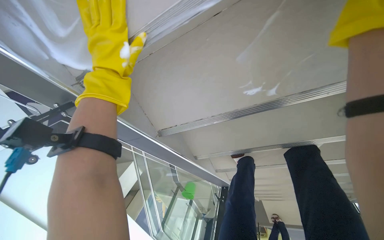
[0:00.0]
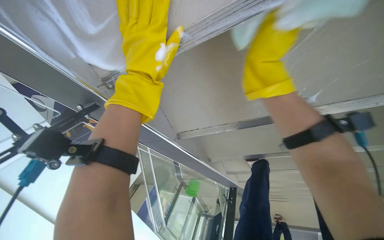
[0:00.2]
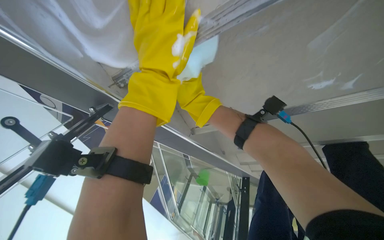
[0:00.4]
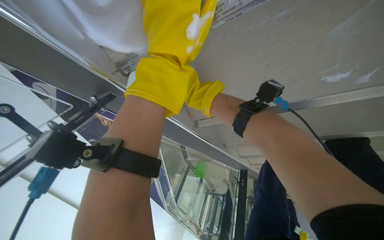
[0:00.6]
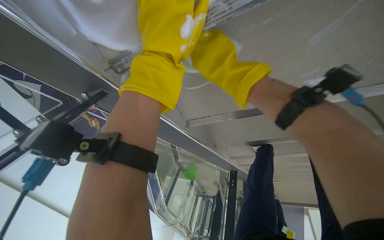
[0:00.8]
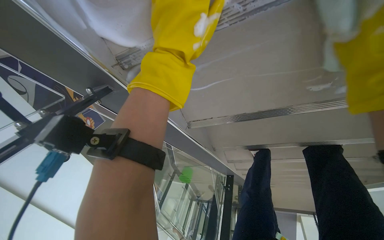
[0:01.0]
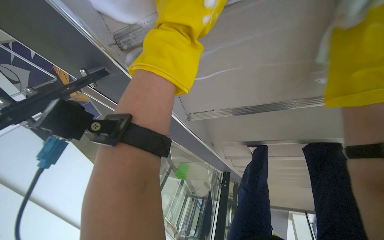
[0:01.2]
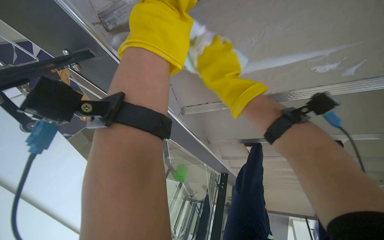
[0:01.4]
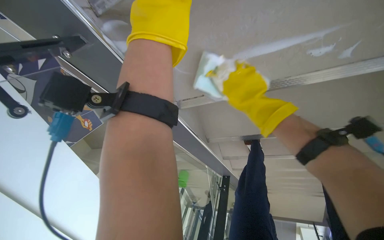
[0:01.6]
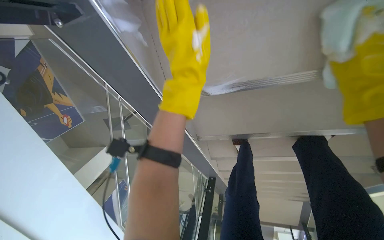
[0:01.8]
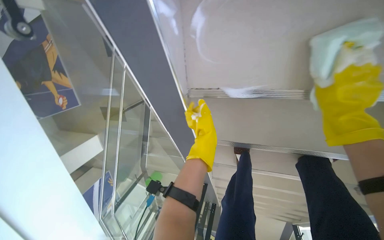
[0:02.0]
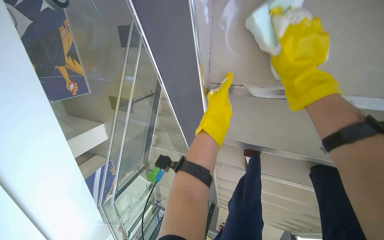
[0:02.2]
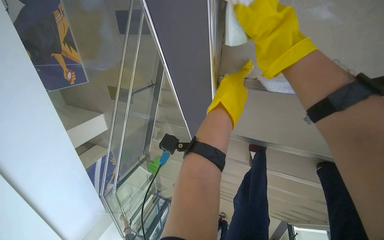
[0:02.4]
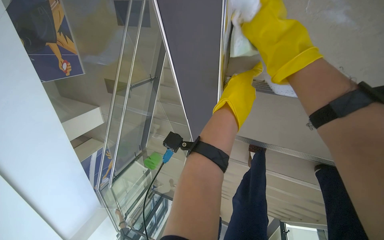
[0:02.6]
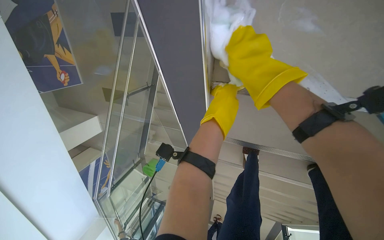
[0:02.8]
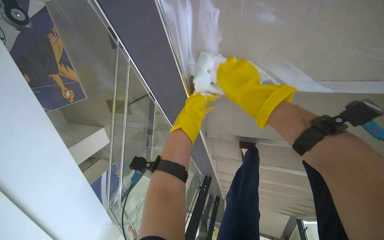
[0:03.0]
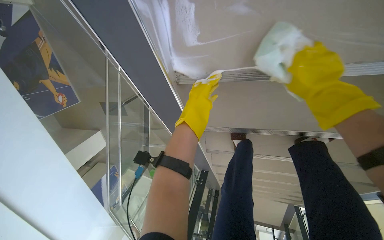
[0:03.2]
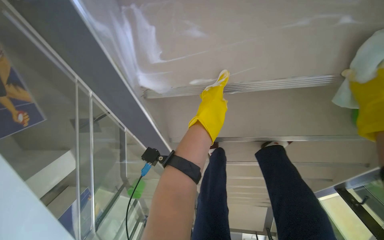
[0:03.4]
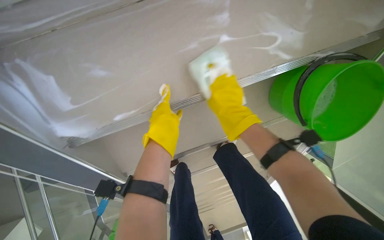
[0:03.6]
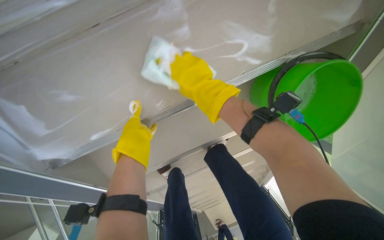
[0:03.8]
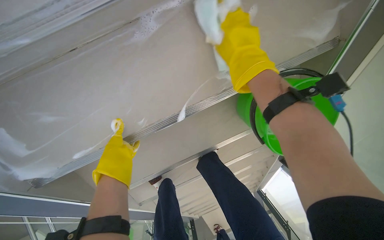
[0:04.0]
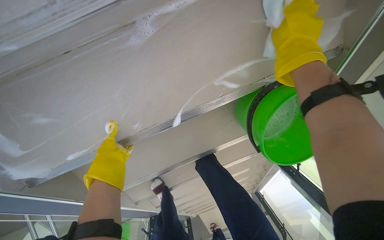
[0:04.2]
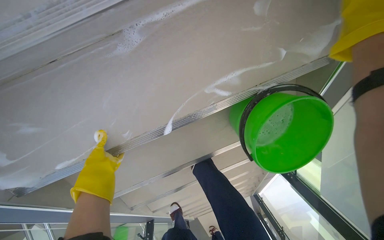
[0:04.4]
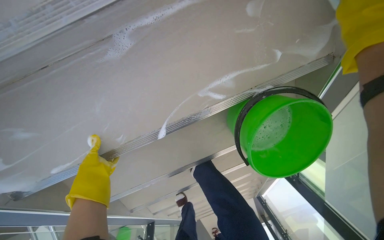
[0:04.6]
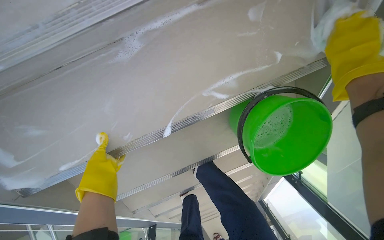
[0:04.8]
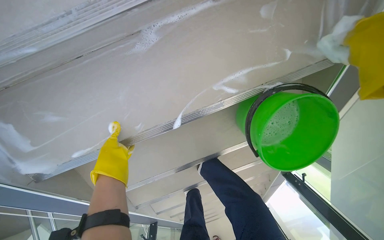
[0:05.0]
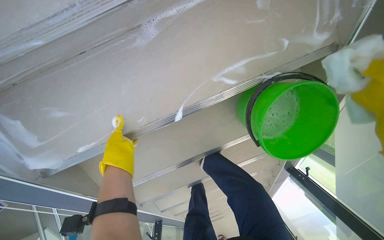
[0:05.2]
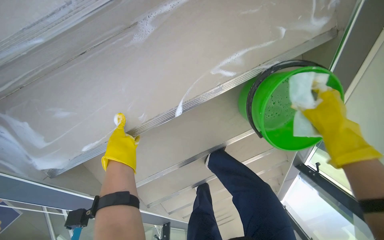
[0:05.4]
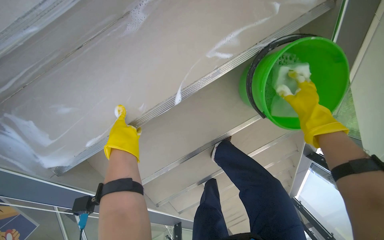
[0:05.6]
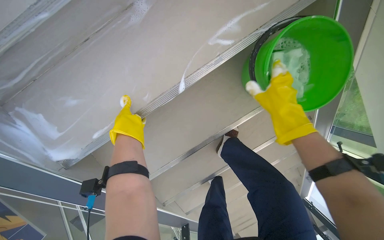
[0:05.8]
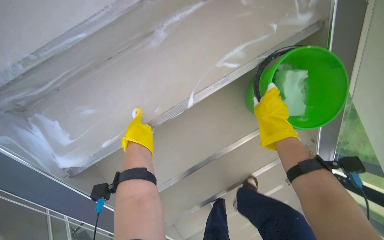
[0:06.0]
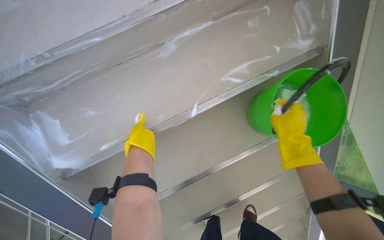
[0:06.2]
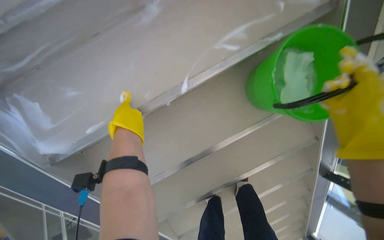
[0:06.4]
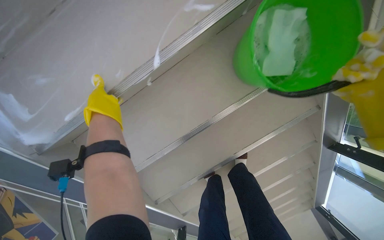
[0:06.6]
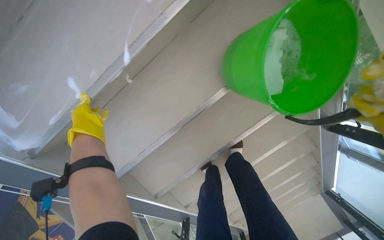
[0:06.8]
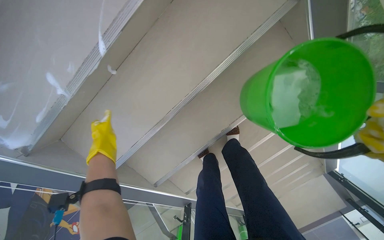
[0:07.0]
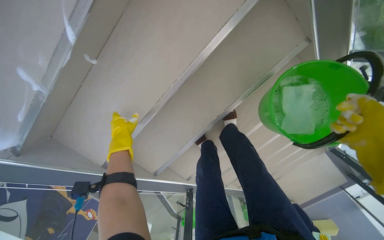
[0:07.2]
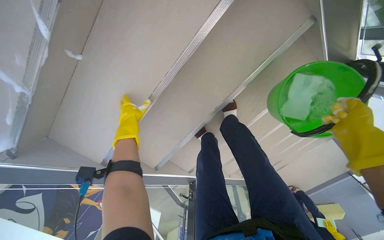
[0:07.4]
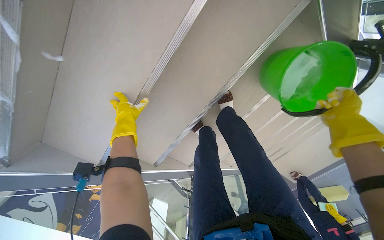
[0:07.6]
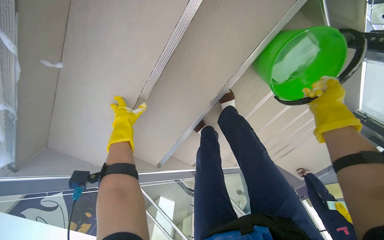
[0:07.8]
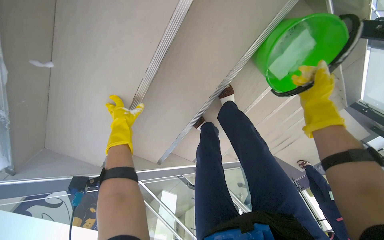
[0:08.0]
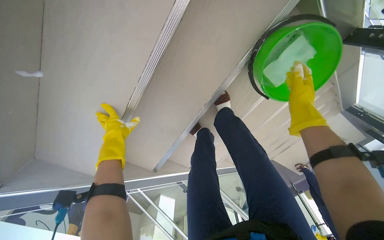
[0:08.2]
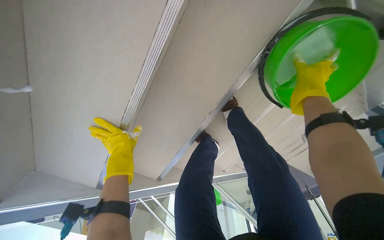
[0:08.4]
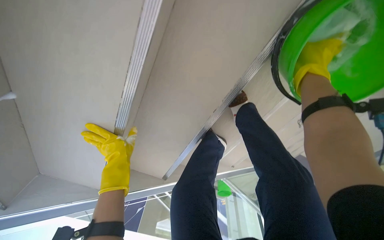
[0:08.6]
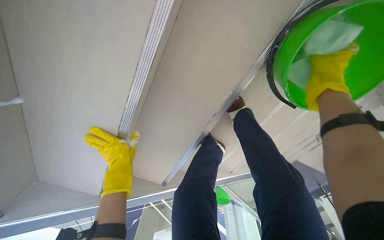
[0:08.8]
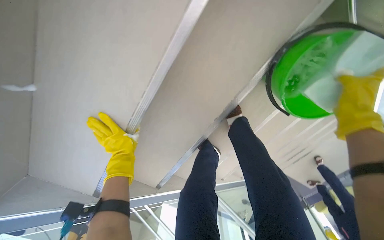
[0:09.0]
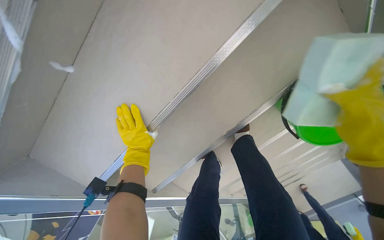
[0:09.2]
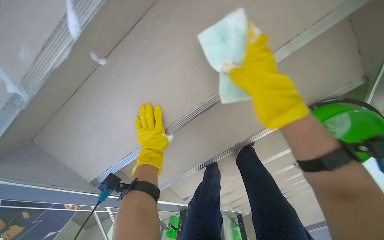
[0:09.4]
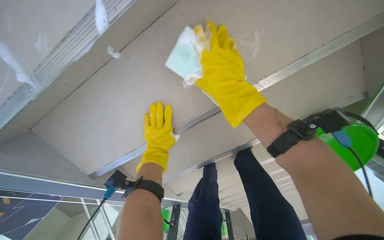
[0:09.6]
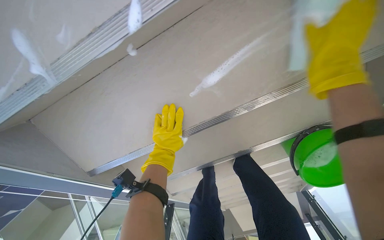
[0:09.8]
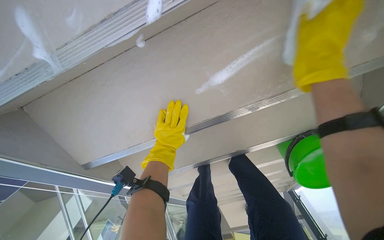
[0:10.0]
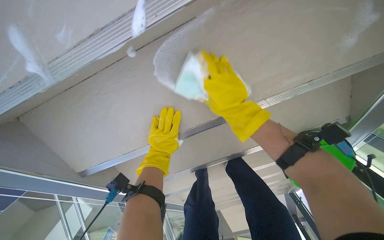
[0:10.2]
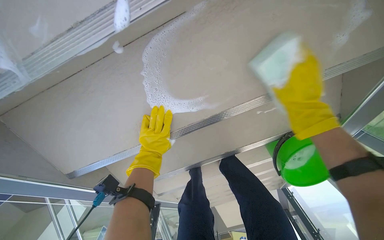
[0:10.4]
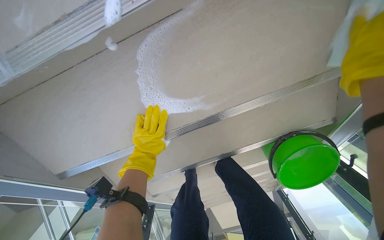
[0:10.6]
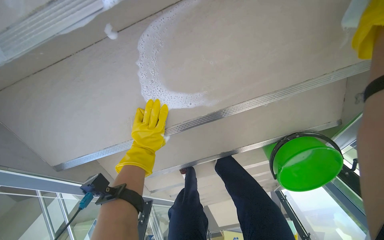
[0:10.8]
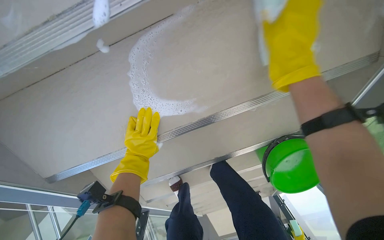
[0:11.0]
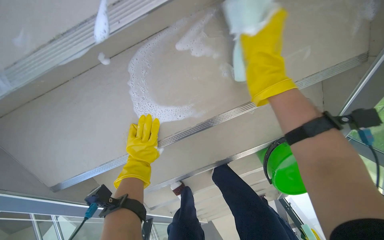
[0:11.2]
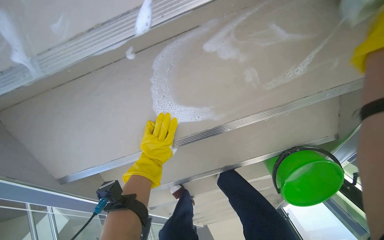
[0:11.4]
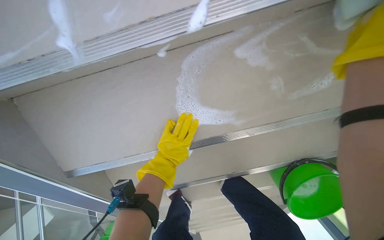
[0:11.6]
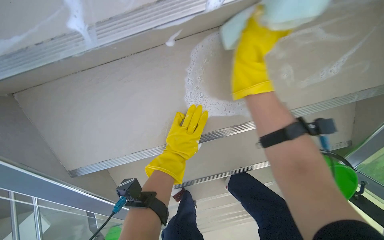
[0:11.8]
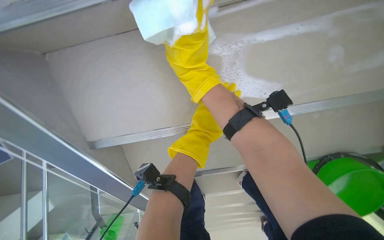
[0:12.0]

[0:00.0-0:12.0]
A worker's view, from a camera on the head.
Job: wiping surfaces.
The whole recording: Cleaning underside of stairs. The worker cleans the underside of the stairs with a sponge and soapy water.
1.6 to 3.0 s: The left hand travels farther from the camera and down the picture by about 35 cm, while the right hand moves approximately 20 cm to the right and comes back.
3.0 to 4.4 s: The wearer looks approximately 30 degrees further to the right.
4.4 to 6.0 s: The camera pitches upward, by approximately 15 degrees. The left hand goes some 15 cm nearer to the camera.
6.0 to 7.6 s: The camera travels some 40 cm. The view tips downward by about 30 degrees.
7.6 to 9.0 s: The right hand travels farther from the camera and back again, some 15 cm each way.
9.0 to 10.4 s: The view swings some 15 degrees to the right. Everything in view rotates about 30 degrees clockwise.
10.4 to 12.0 s: The left hand travels farther from the camera by approximately 15 cm.

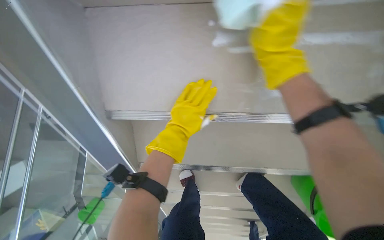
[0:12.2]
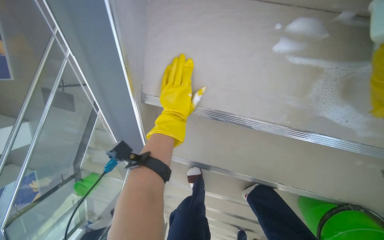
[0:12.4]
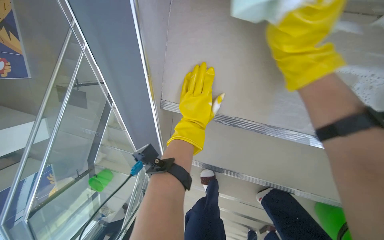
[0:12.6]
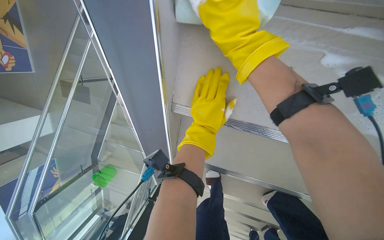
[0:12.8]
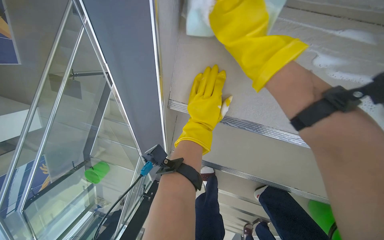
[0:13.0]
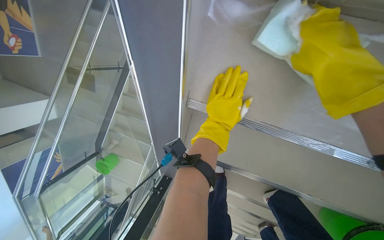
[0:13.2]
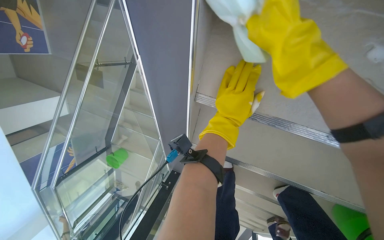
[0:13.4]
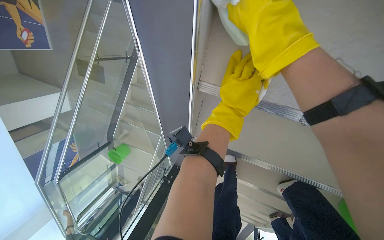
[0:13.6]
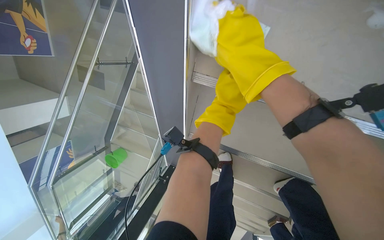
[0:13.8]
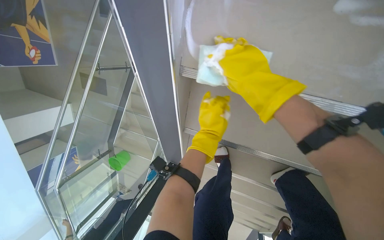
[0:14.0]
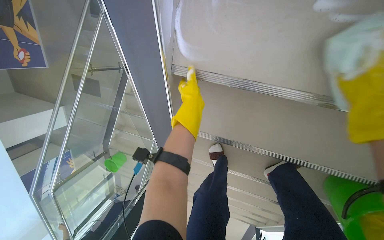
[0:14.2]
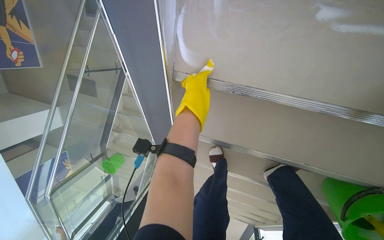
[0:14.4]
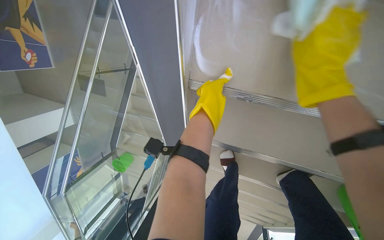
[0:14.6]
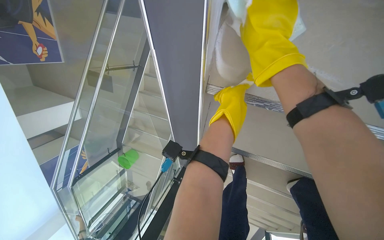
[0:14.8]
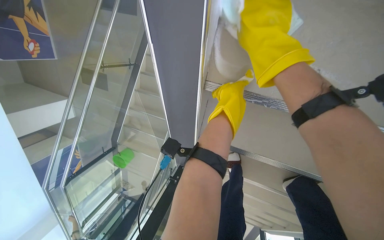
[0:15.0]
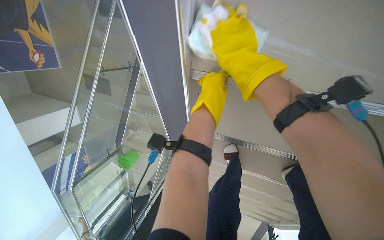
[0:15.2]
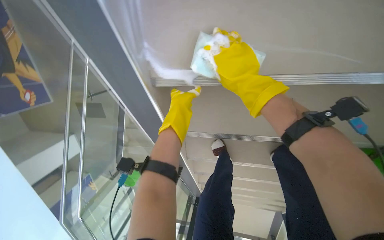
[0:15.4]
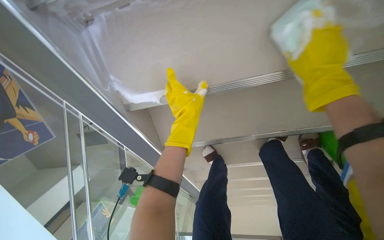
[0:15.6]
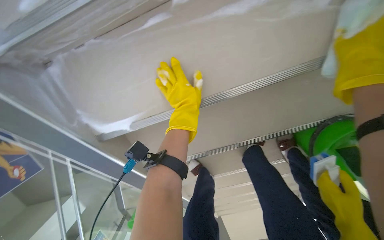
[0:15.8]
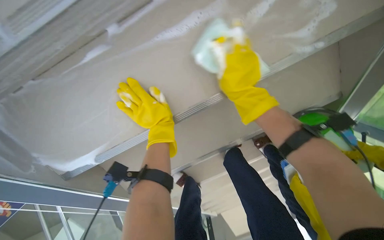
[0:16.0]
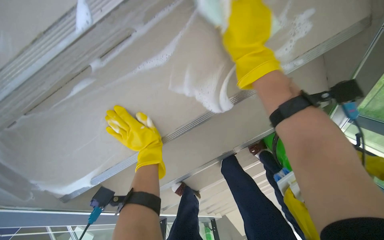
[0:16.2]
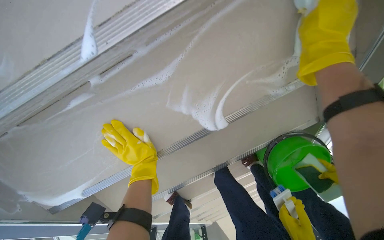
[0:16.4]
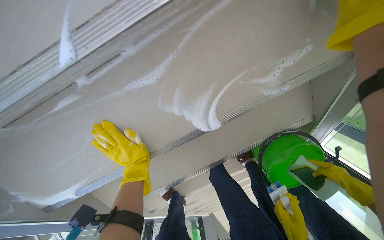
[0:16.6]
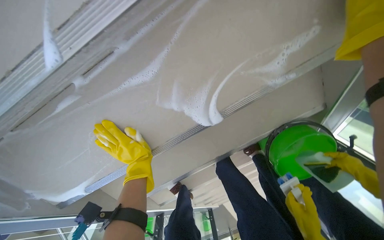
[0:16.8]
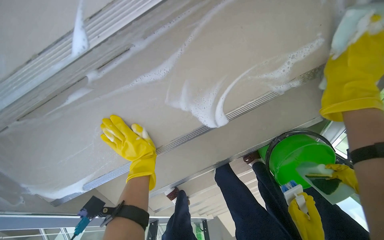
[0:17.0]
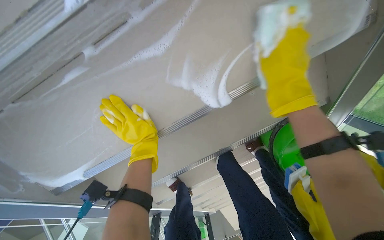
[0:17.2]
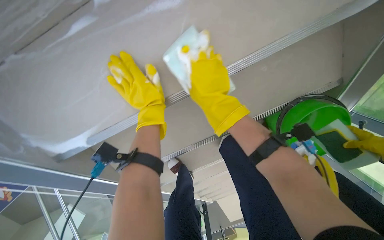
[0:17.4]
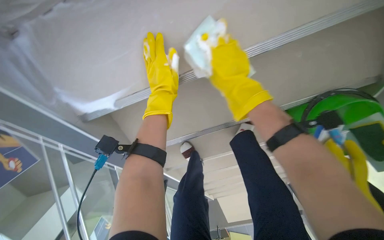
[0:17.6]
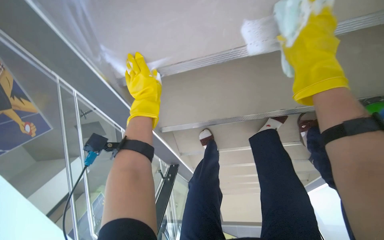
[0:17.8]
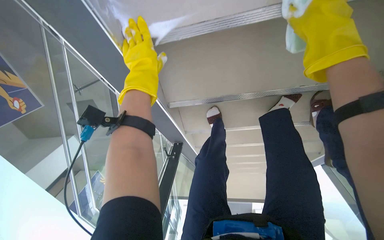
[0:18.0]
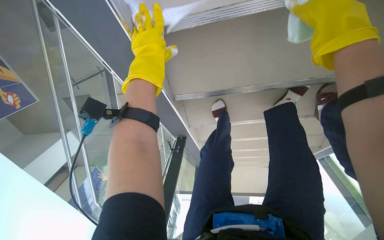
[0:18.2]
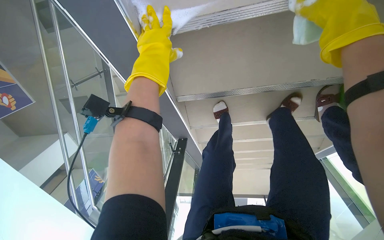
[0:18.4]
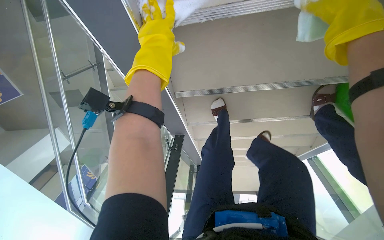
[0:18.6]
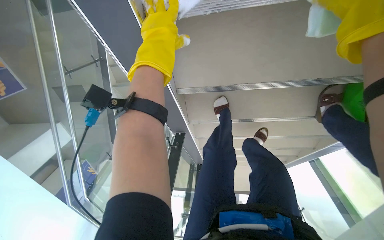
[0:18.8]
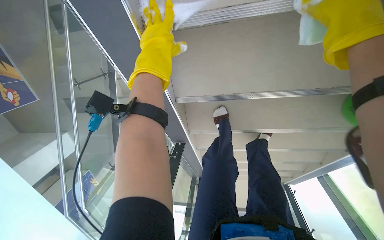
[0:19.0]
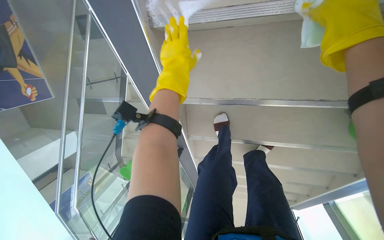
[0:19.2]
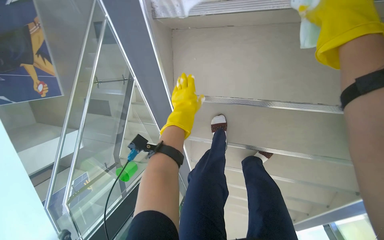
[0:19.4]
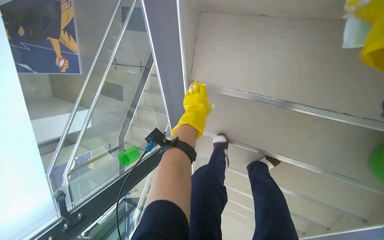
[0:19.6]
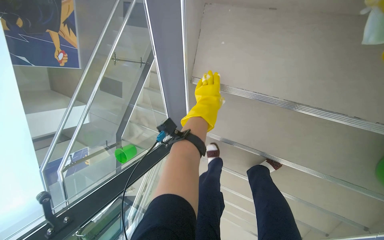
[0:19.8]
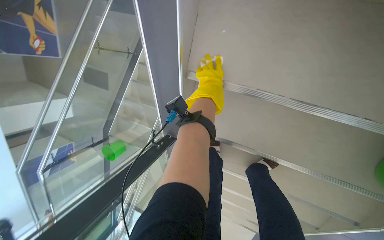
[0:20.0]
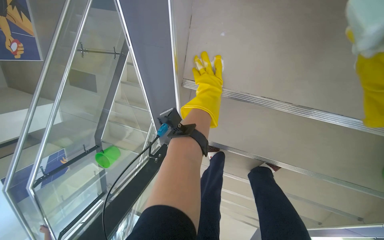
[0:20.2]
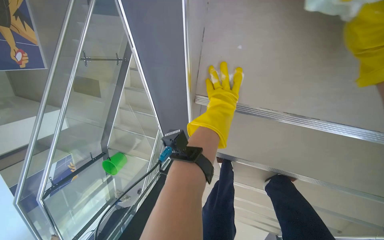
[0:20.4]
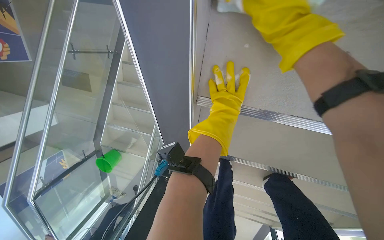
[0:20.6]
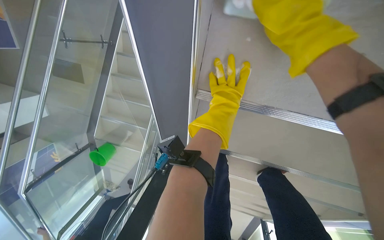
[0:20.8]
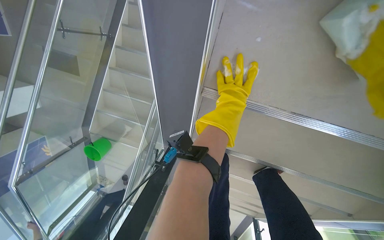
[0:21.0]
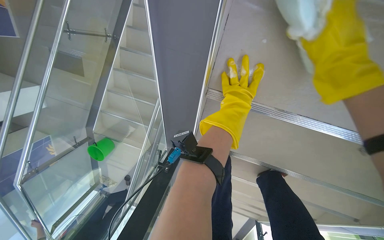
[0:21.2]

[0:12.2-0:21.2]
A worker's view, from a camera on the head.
Job: wiping surfaces.
The whole recording: Cleaning underside of stairs. The worker cleans the underside of the stairs with a sponge and soapy water.
12.2 to 13.8 s: The left hand is displaced farther from the camera by about 10 cm. The right hand swings left and right, approximately 15 cm each way, with 3 reversals.
13.8 to 15.2 s: The left hand moves nearer to the camera, approximately 15 cm.
15.2 to 16.6 s: The wearer moves some 50 cm. The scene turns some 40 degrees counterclockwise in the picture.
18.2 to 19.8 s: The camera pitches upward, by approximately 10 degrees. The scene rotates clockwise by some 25 degrees.
